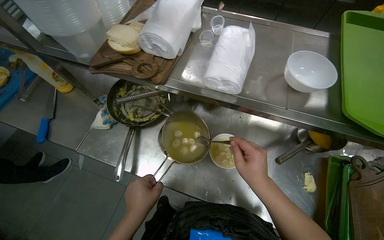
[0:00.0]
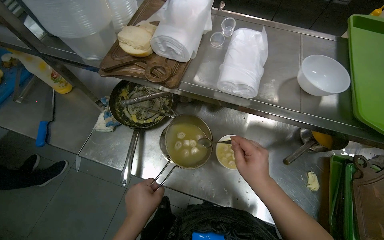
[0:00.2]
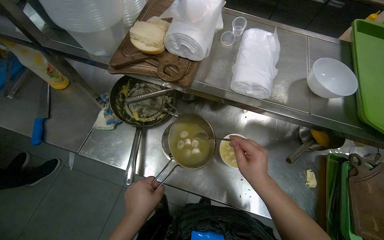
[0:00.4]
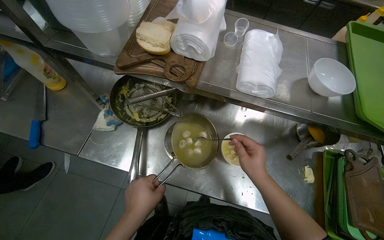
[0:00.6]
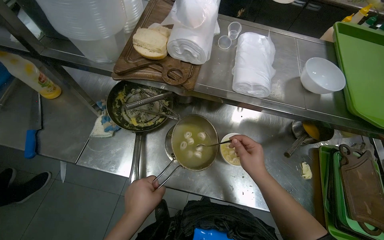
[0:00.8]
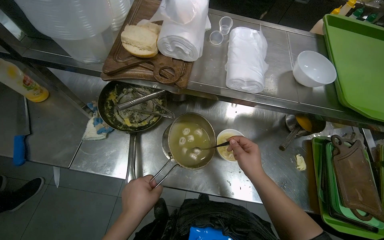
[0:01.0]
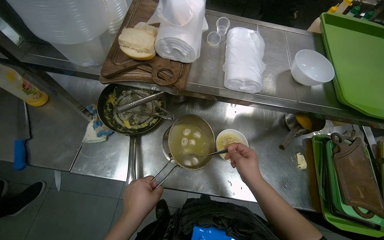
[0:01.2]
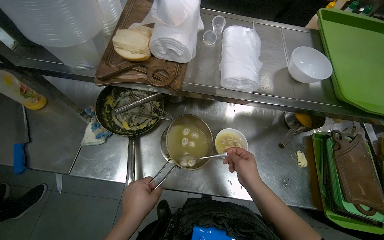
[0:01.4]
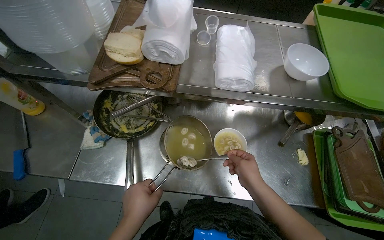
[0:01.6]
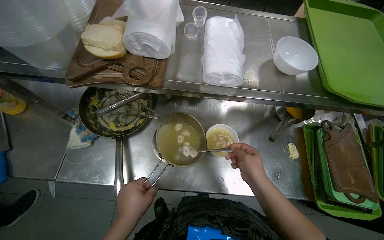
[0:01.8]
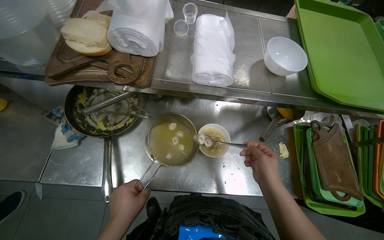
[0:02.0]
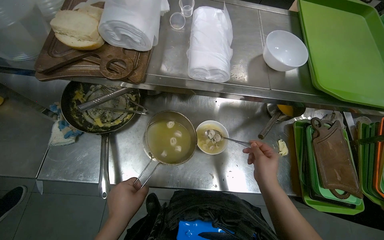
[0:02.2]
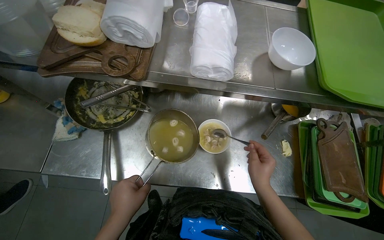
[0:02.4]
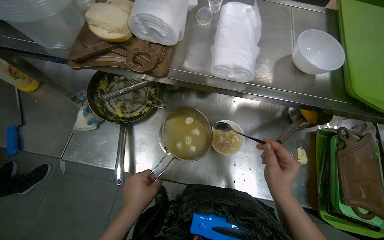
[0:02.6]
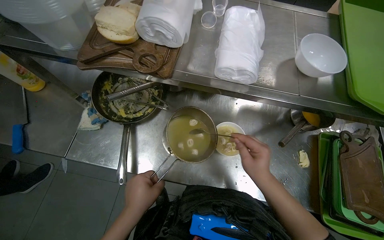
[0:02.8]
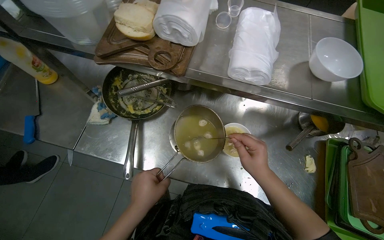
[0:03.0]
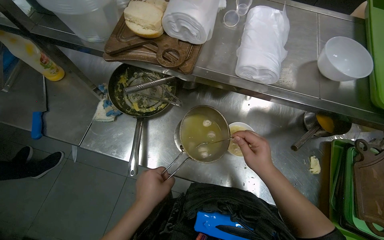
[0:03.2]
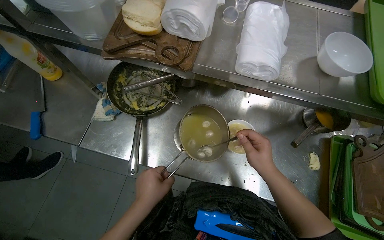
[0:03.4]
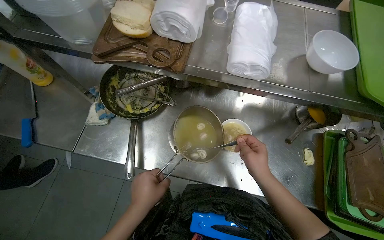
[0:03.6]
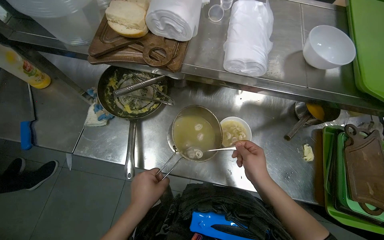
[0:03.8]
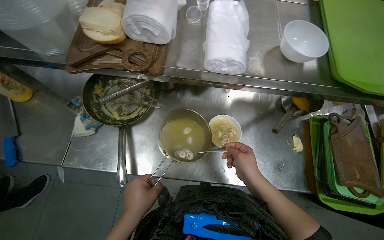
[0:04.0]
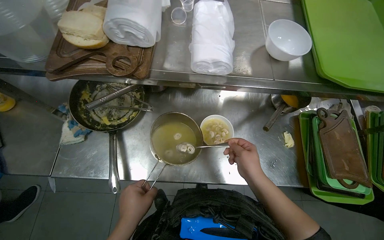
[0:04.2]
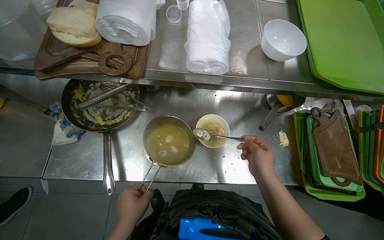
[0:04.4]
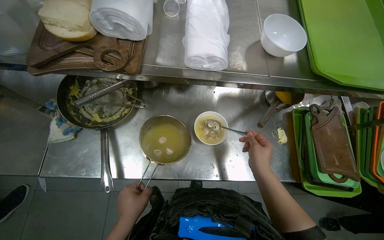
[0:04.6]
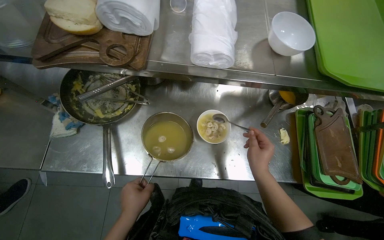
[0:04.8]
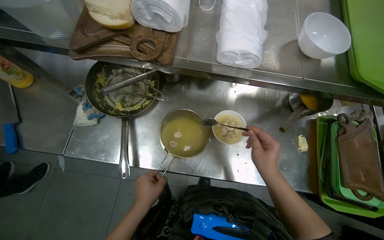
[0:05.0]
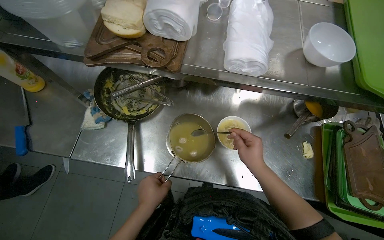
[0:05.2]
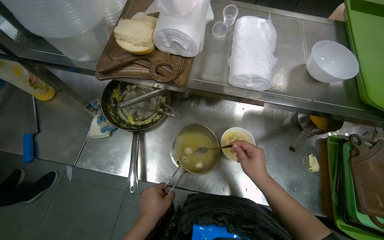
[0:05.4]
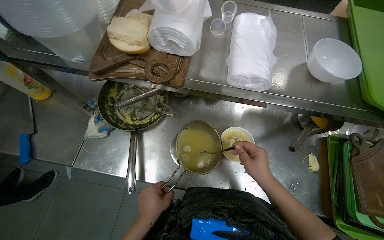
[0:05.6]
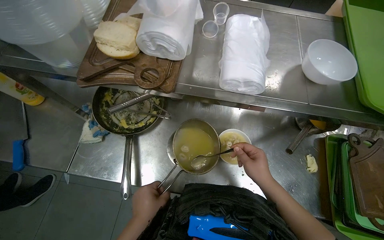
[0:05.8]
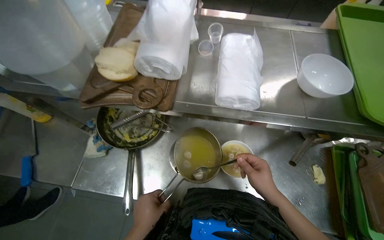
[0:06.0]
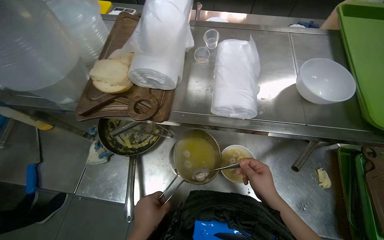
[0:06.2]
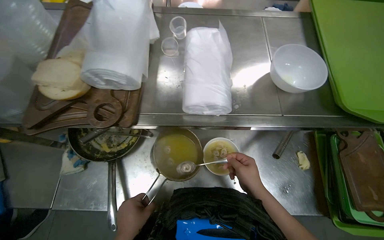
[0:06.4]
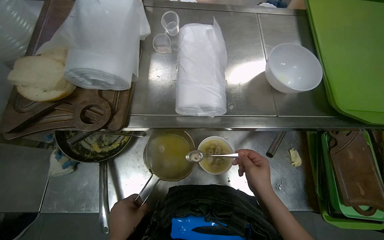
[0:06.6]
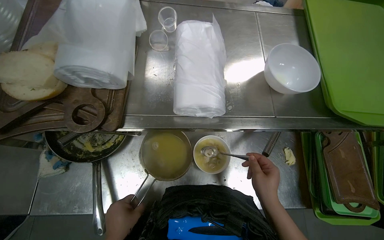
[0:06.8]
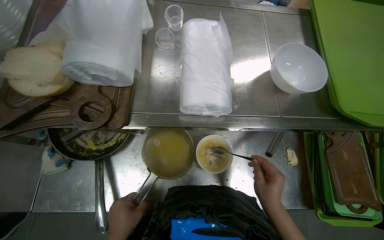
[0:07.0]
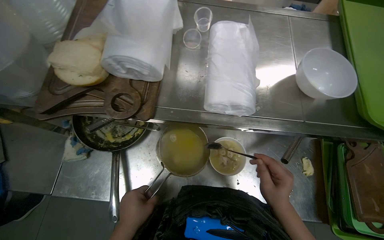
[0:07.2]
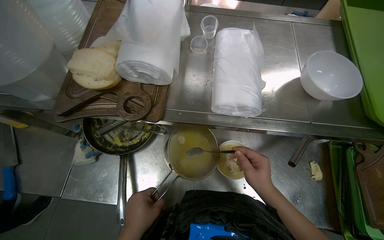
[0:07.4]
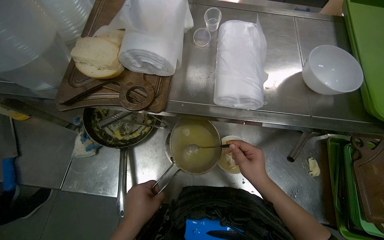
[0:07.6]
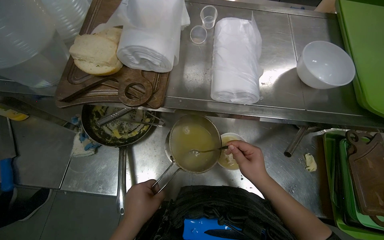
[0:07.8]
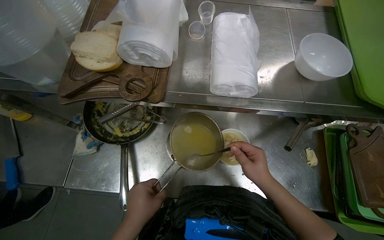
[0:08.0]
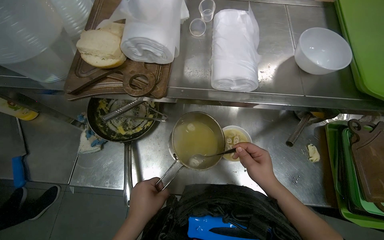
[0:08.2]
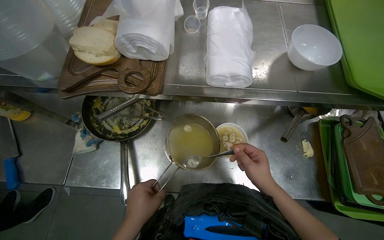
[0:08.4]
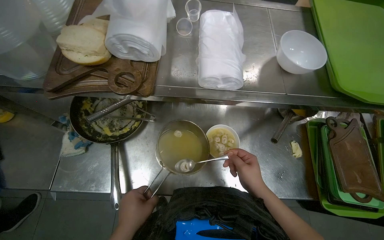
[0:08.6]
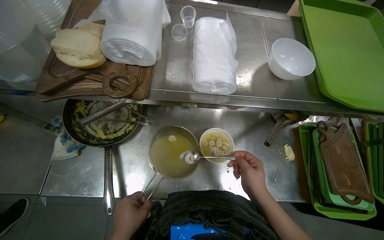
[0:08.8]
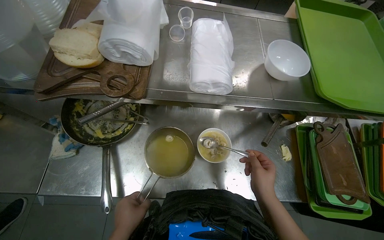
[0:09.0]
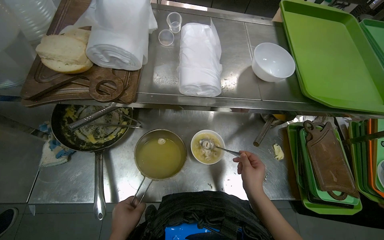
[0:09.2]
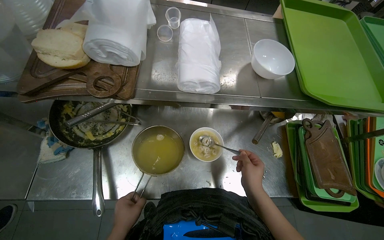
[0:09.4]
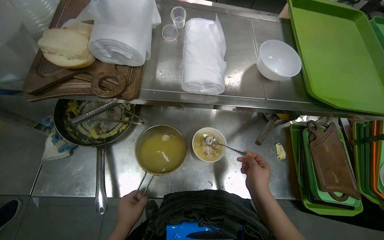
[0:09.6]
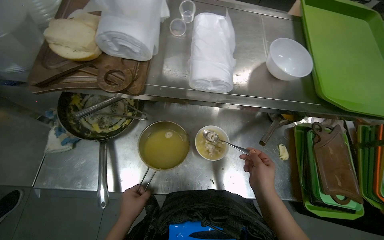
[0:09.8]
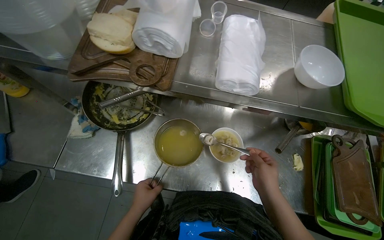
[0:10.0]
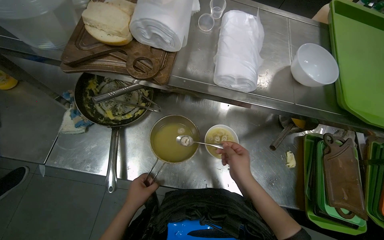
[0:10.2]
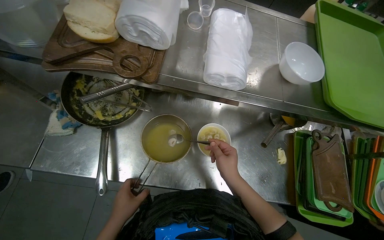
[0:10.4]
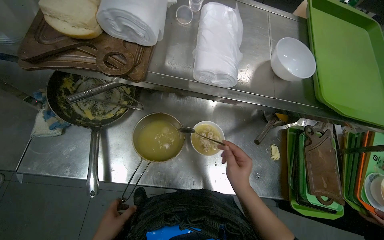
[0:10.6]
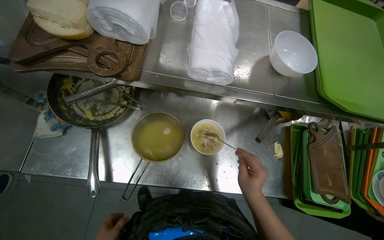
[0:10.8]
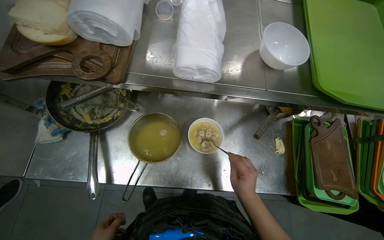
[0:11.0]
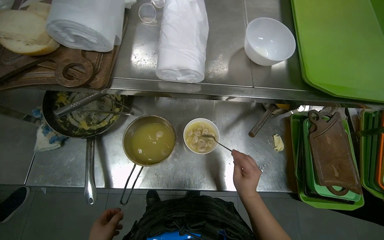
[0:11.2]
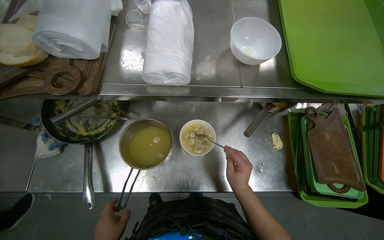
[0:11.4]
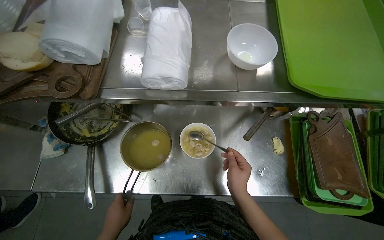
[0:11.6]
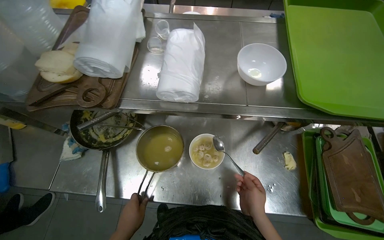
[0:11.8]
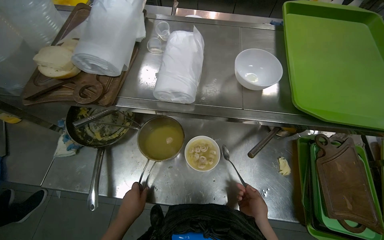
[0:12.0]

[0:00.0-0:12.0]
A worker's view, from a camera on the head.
Job: preparing food.
The whole recording: Preparing dumplings for serving. The worker holds a strainer of dumplings, then transfers them to a bowl and adds liquid.
0:01.6 to 0:06.0: The hands work in one place, with small movements.
0:06.0 to 0:07.6: The hands work in one place, with small movements.
0:09.0 to 0:10.4: The right hand moves to the left, approximately 10 cm.
0:10.4 to 0:12.0: The right hand travels to the right, farther from the camera and down the picture by about 25 cm.

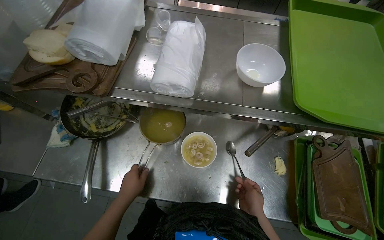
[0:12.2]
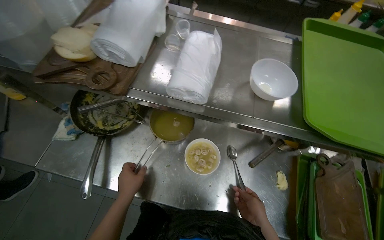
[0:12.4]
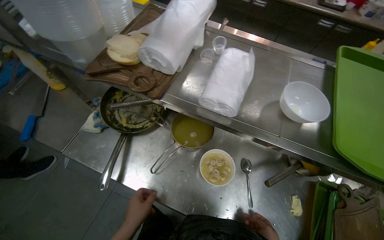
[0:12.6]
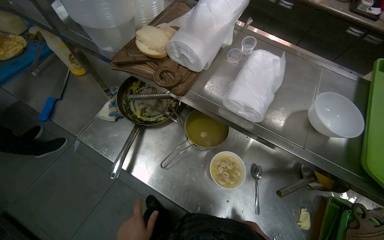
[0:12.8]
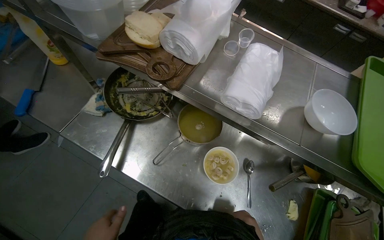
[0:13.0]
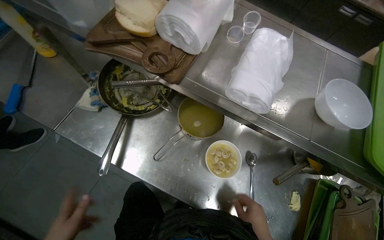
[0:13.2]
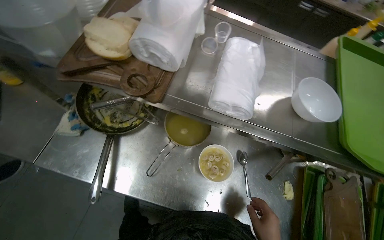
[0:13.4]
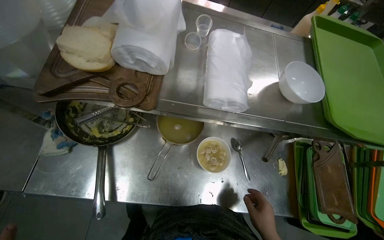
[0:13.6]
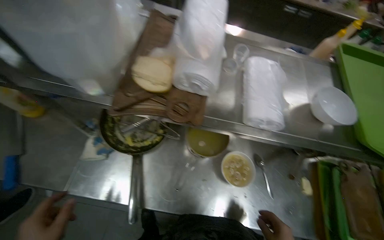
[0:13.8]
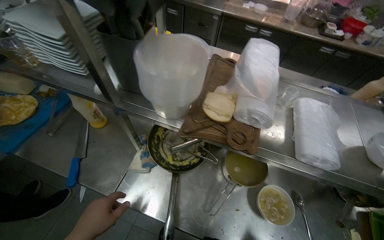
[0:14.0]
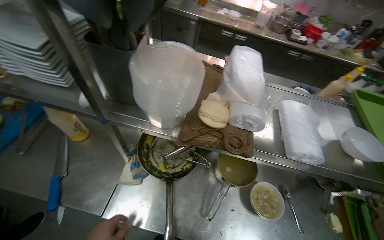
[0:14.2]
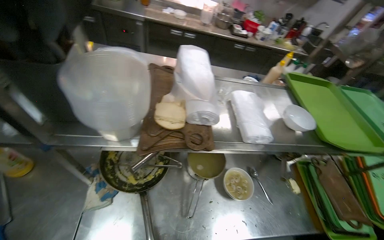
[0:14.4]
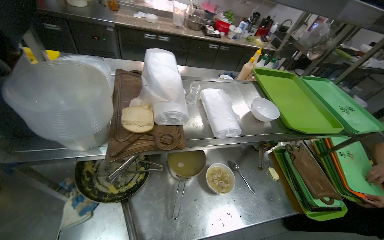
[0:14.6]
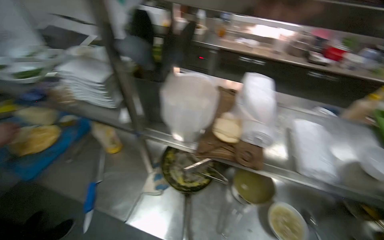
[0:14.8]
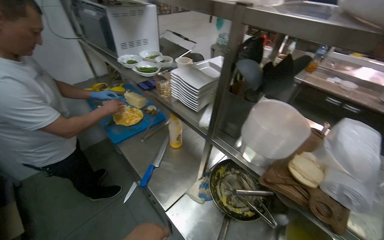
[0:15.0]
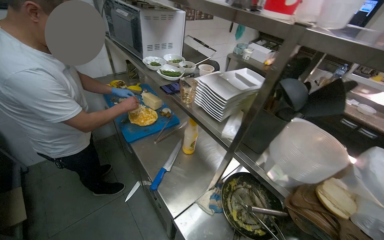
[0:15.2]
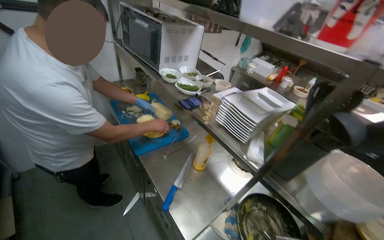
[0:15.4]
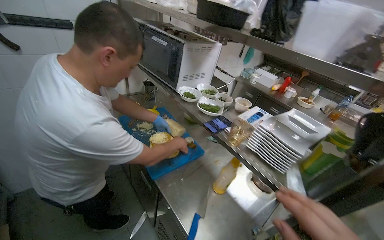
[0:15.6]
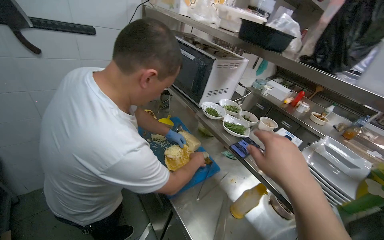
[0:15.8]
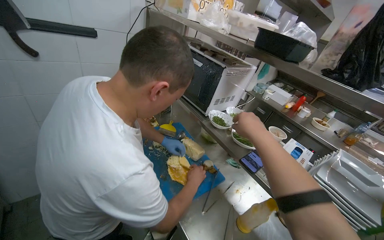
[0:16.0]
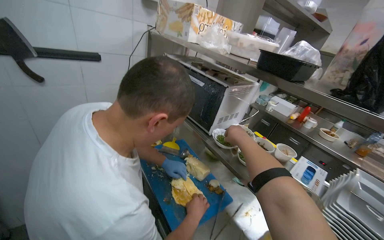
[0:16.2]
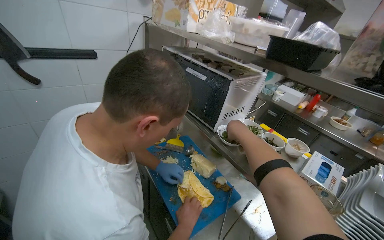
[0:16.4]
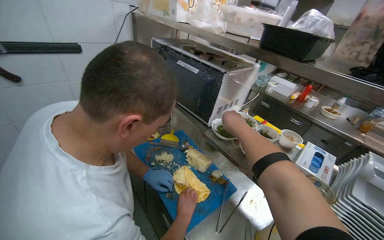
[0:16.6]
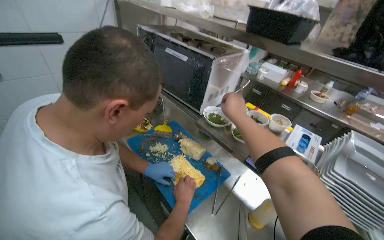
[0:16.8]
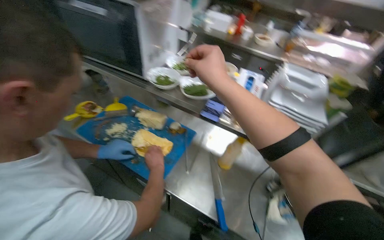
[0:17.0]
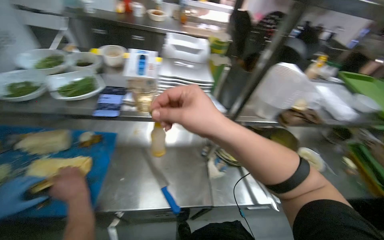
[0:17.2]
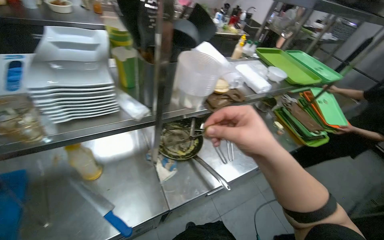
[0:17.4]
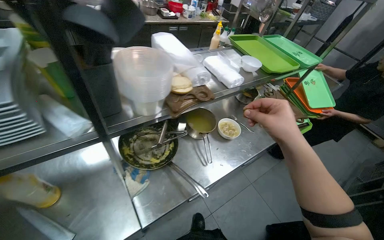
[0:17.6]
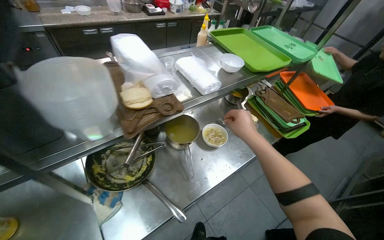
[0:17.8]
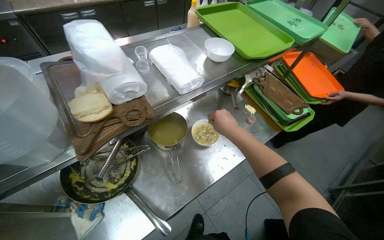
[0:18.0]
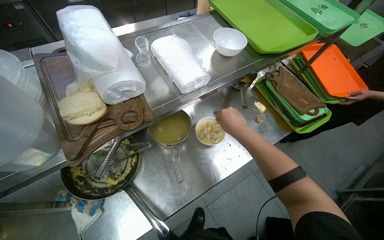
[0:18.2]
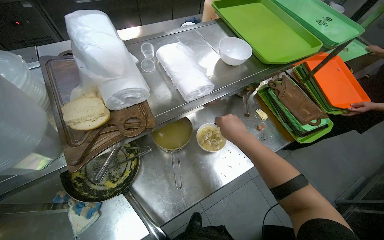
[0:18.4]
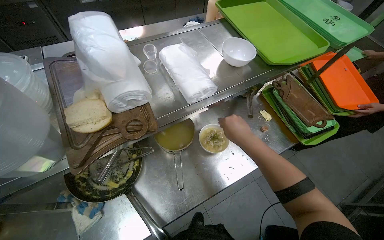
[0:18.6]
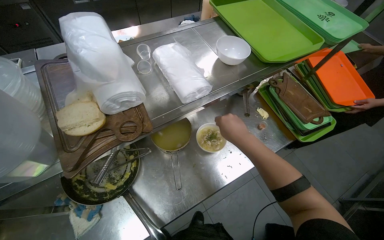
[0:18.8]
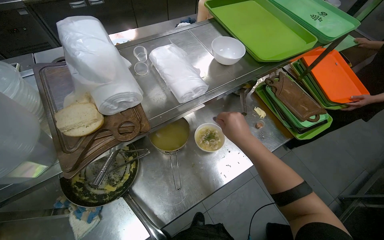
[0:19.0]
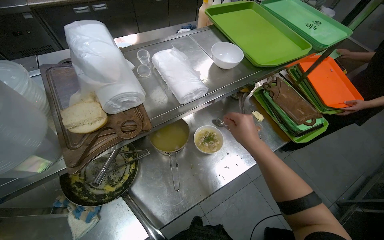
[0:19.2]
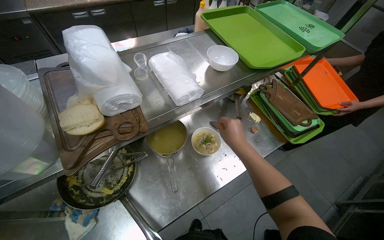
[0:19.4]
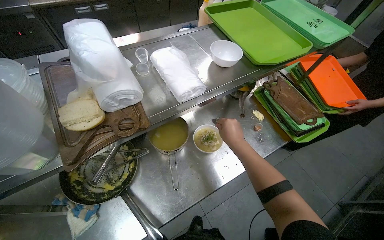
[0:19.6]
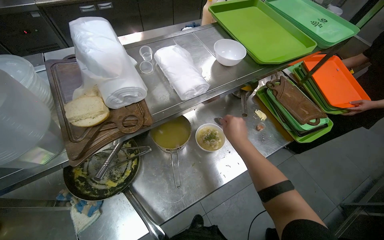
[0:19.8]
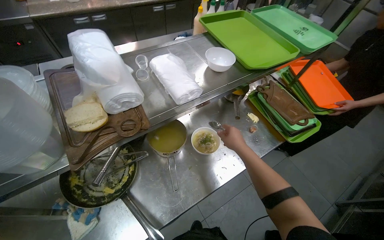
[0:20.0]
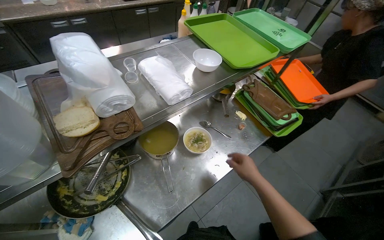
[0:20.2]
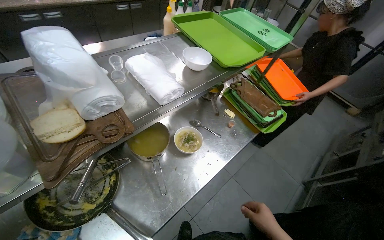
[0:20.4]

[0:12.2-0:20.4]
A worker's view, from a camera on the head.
Job: preparing food.
The whole recording: Preparing dumplings for serving. The worker holds a strainer of dumplings, then transfers them to a bowl and adds liquid.
0:13.8 to 0:15.4: The camera is carried about 50 cm. The head turns to the left by approximately 45 degrees. The view tilts about 25 degrees upward.
0:15.4 to 0:17.2: The head turns to the right by roughly 60 degrees. The view tips downward by approximately 20 degrees.
0:17.2 to 0:18.8: The wearer moves roughly 70 cm. The wearer looks roughly 25 degrees further to the right. The view tilts about 20 degrees downward.
0:18.8 to 0:20.4: The right hand travels down the picture by about 35 cm.
